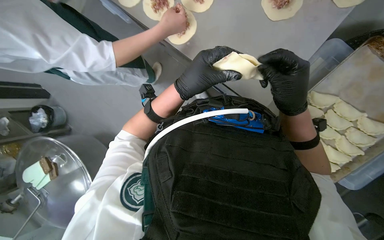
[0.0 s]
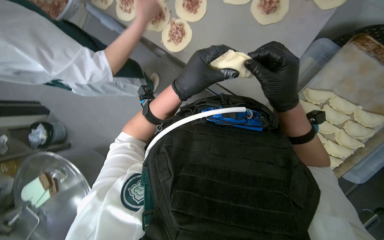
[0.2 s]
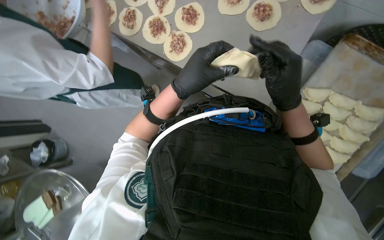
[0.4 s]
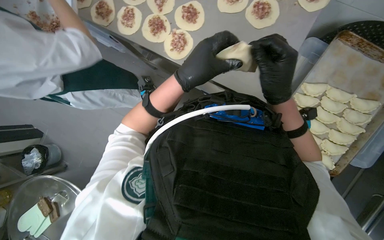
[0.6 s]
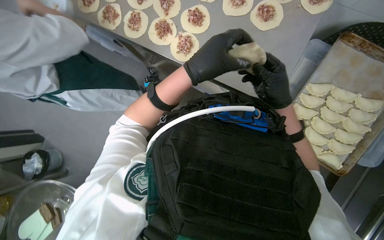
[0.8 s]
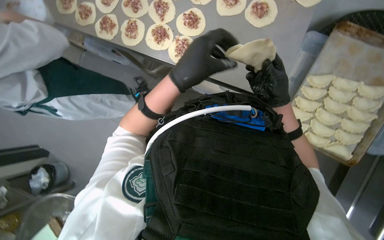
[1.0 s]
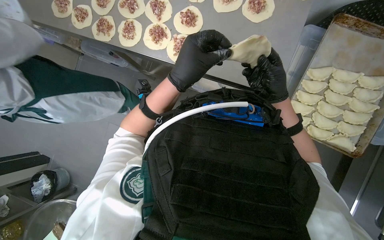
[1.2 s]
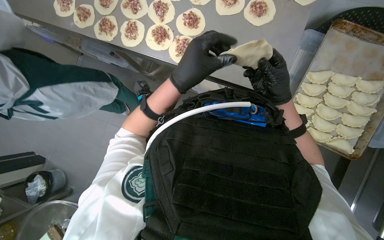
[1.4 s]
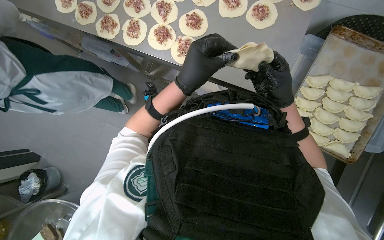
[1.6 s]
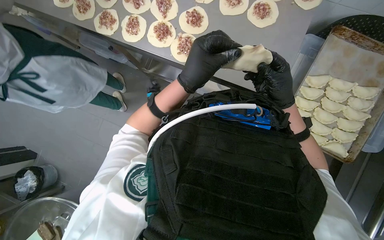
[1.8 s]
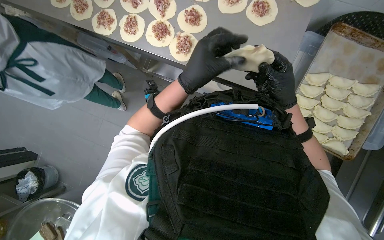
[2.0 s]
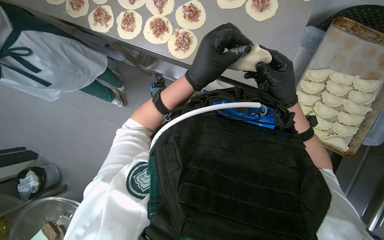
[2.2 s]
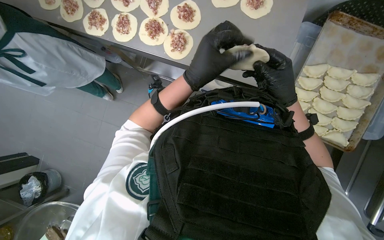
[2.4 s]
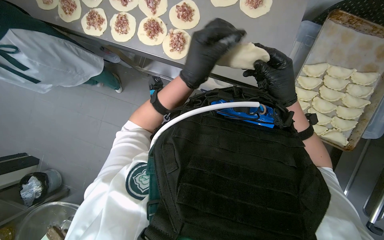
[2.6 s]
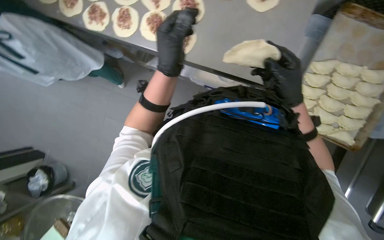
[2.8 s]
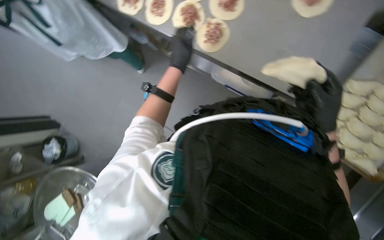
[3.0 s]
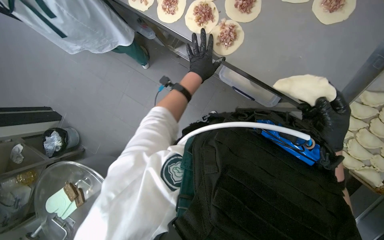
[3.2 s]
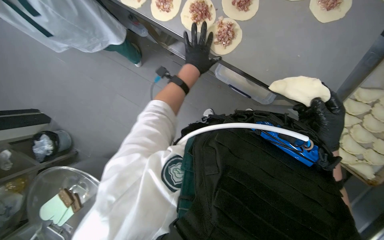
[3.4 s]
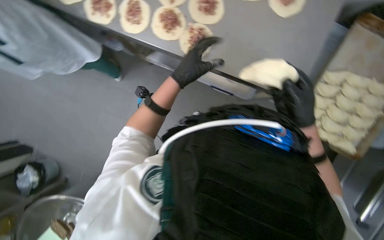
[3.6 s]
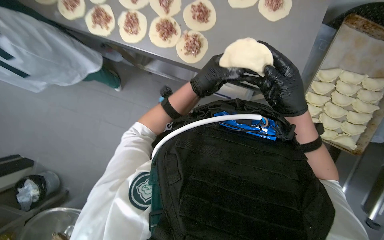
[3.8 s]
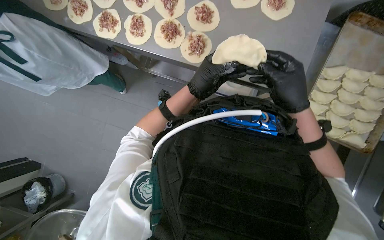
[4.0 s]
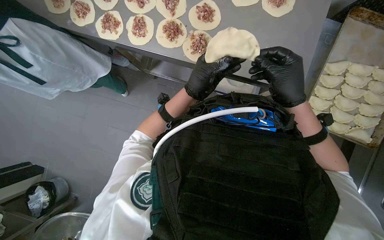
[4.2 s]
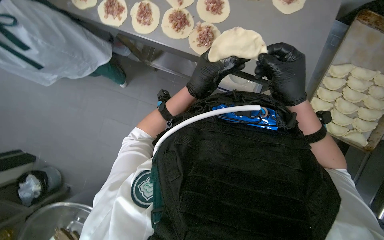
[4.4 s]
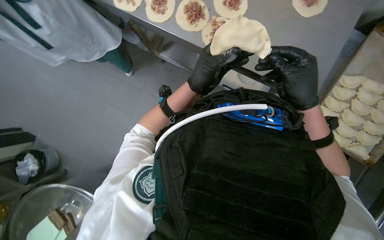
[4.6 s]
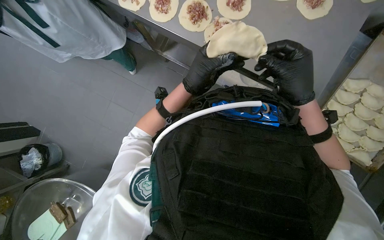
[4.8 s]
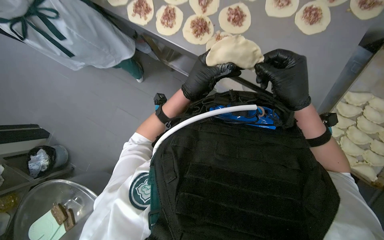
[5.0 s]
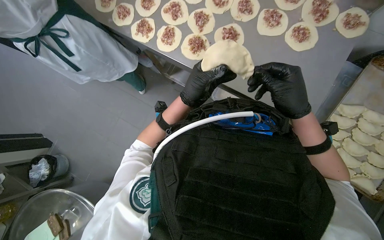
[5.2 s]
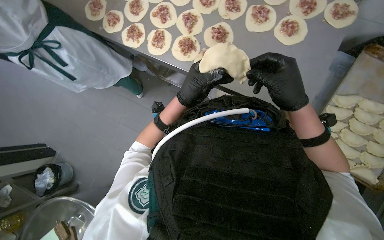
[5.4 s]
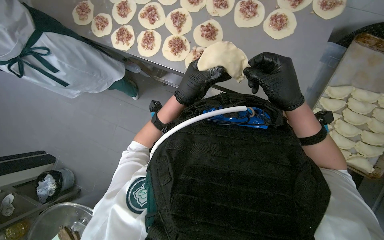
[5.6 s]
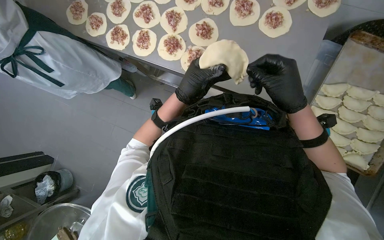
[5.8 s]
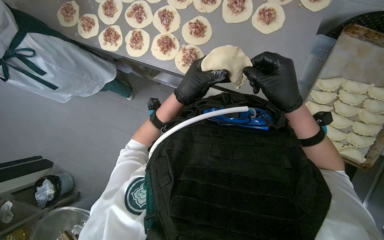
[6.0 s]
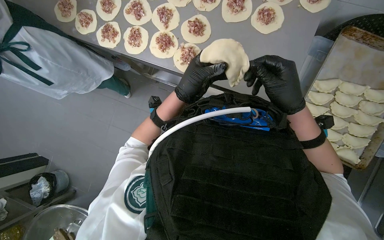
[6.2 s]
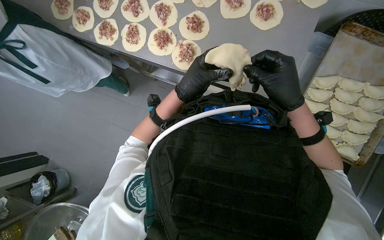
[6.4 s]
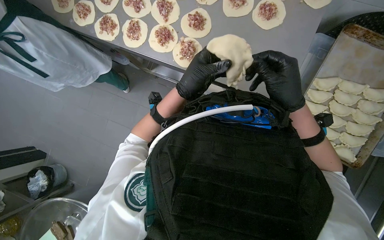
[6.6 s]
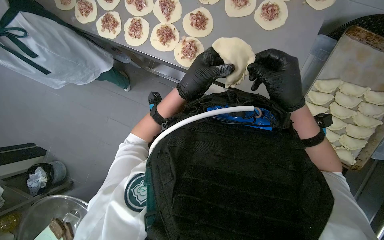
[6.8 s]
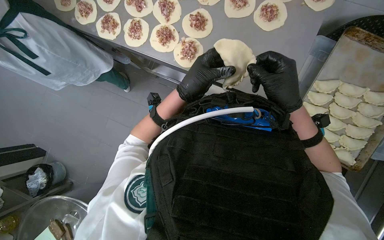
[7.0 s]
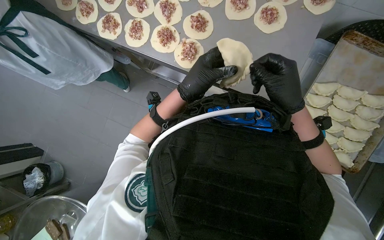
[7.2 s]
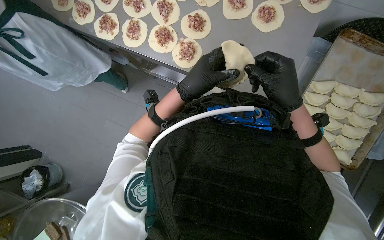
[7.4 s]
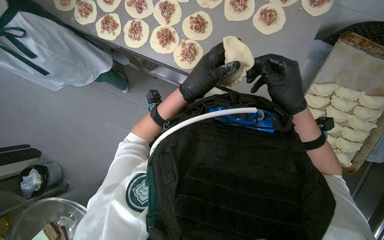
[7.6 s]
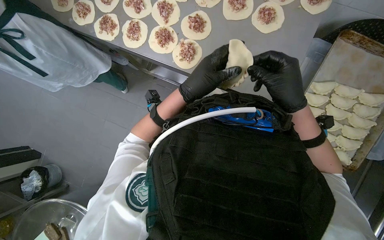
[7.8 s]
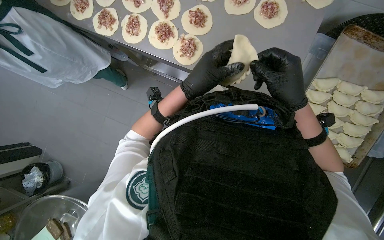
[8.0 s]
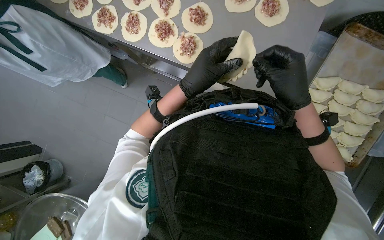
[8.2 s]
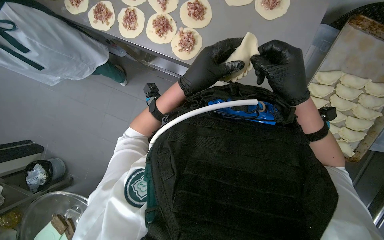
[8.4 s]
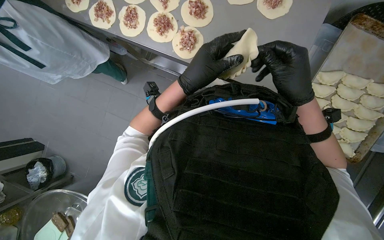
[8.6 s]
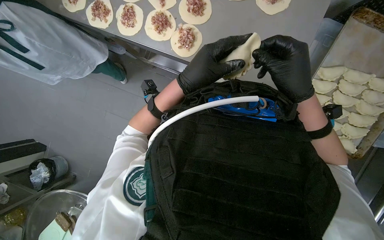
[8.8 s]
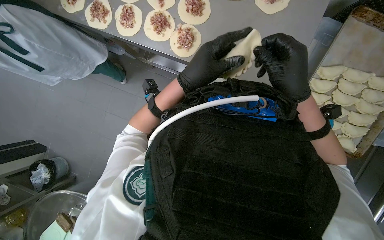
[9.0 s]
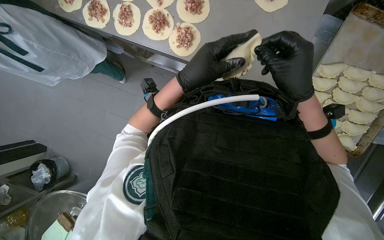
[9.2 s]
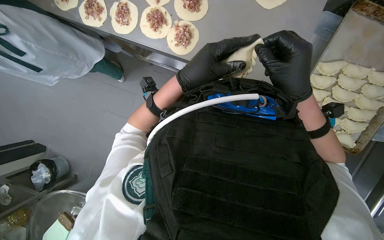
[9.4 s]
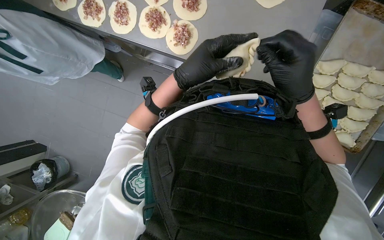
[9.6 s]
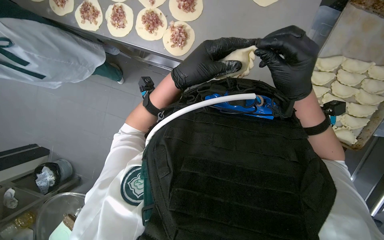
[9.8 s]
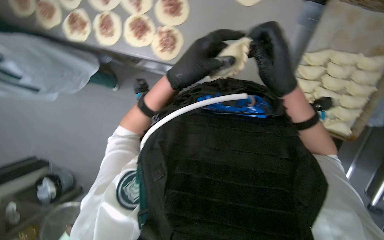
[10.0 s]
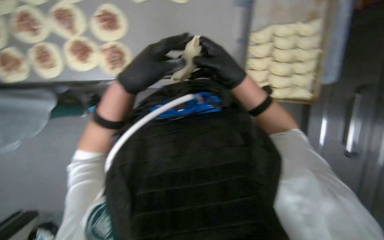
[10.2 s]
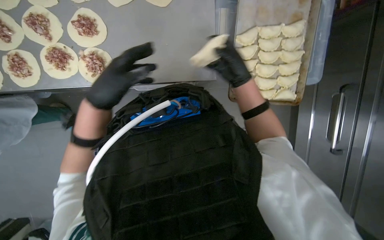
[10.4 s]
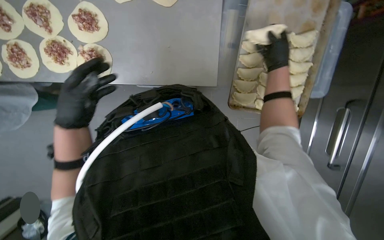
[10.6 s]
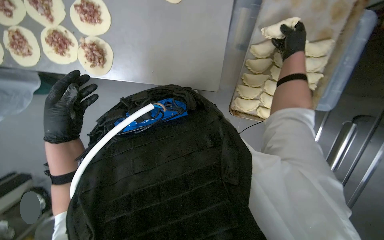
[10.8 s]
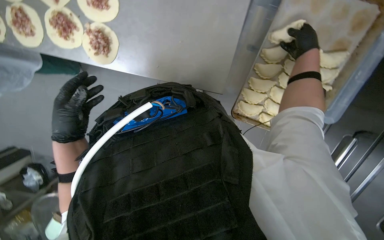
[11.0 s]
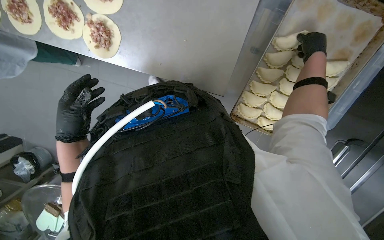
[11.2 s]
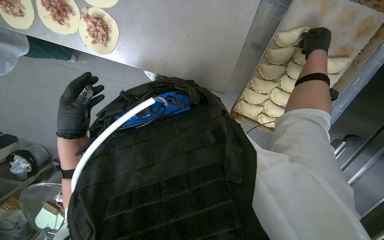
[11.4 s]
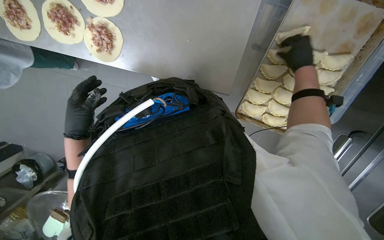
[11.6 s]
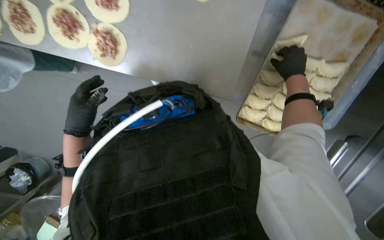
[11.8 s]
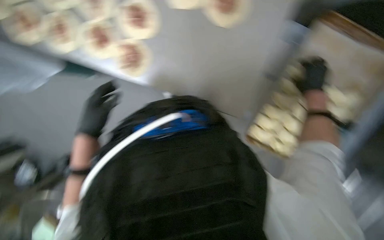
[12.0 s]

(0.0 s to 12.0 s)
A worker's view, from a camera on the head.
Job: preparing food.
The whole recording: Folding meat-filled dough into dumplings. The worker folds dough circles filled with meat into dumplings and places them on a tray.
1.6 s - 3.0 s: The left hand heads farther from the camera, covering some 15 cm.
3.0 s - 4.4 s: The right hand goes about 10 cm to the left.
6.0 s - 9.0 s: The hands stay close to where they were, moving slightly.
9.0 s - 10.4 s: Everything in view rotates approximately 25 degrees counterclockwise. The right hand travels farther from the camera by some 10 cm.
10.4 s - 12.0 s: The right hand is displaced to the right by approximately 20 cm, while the left hand travels to the left and farther from the camera by some 20 cm.

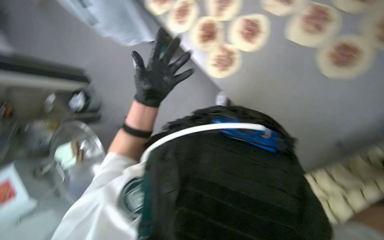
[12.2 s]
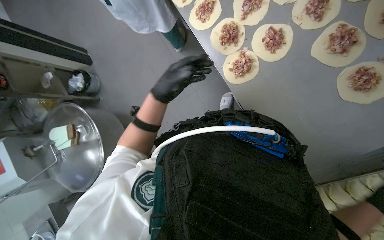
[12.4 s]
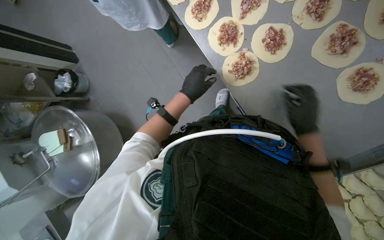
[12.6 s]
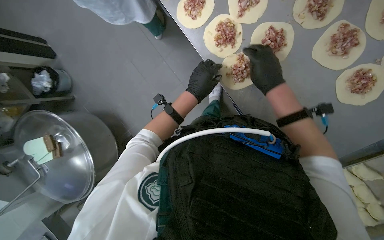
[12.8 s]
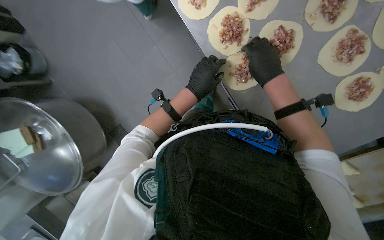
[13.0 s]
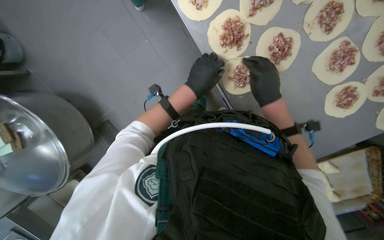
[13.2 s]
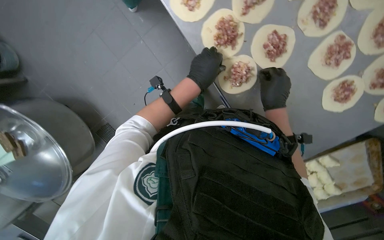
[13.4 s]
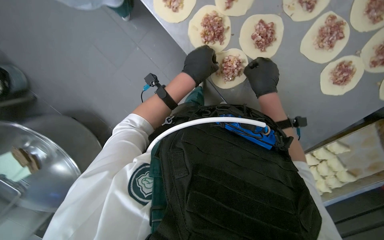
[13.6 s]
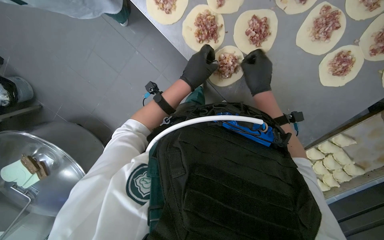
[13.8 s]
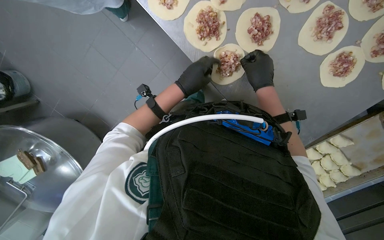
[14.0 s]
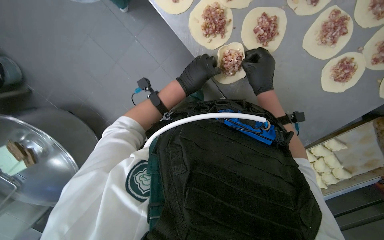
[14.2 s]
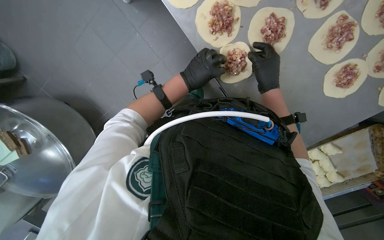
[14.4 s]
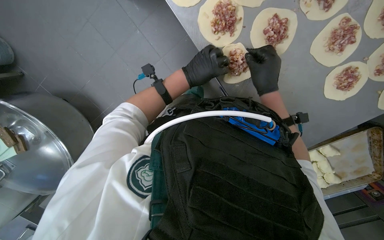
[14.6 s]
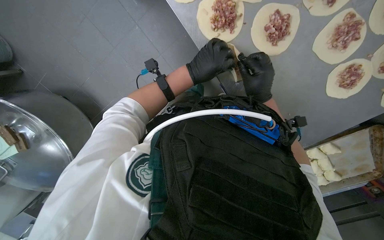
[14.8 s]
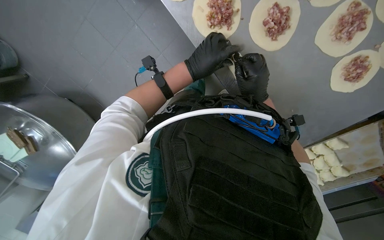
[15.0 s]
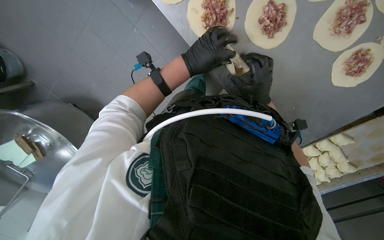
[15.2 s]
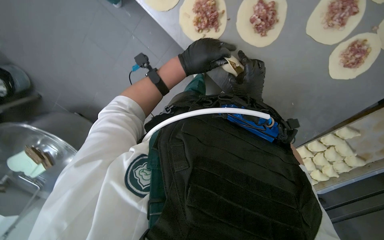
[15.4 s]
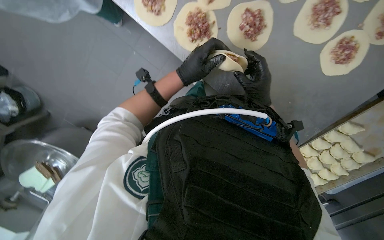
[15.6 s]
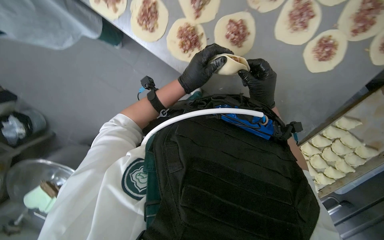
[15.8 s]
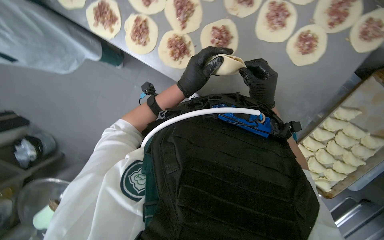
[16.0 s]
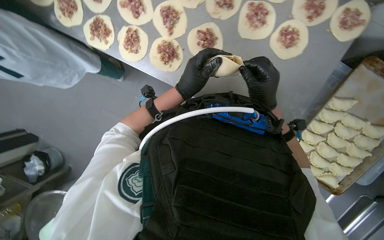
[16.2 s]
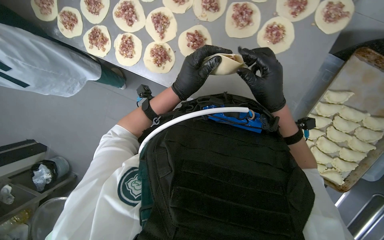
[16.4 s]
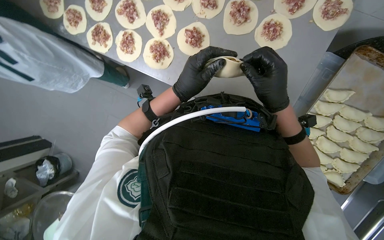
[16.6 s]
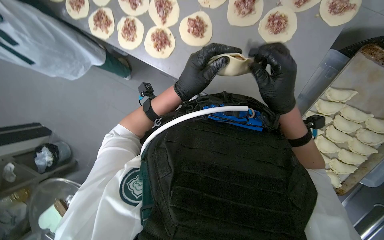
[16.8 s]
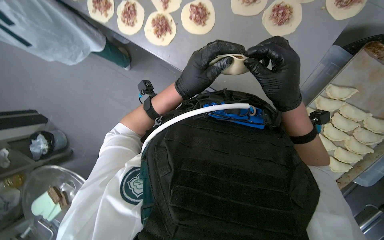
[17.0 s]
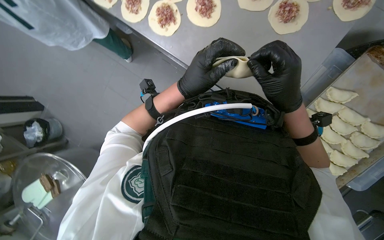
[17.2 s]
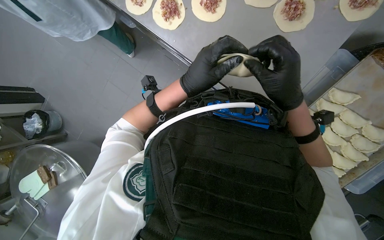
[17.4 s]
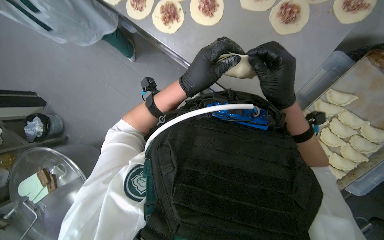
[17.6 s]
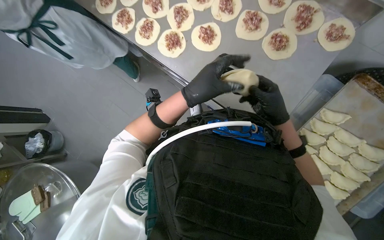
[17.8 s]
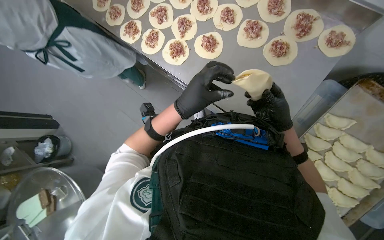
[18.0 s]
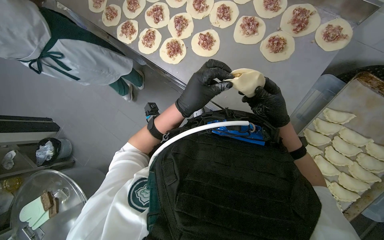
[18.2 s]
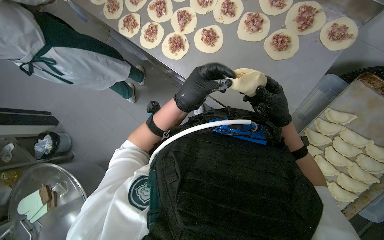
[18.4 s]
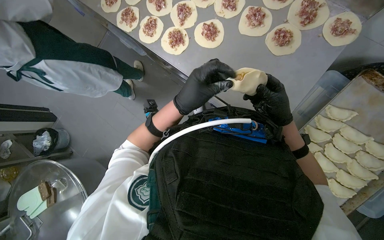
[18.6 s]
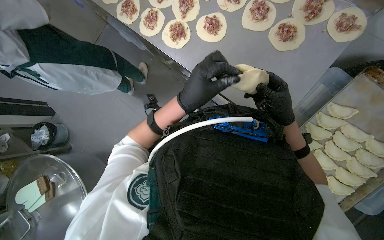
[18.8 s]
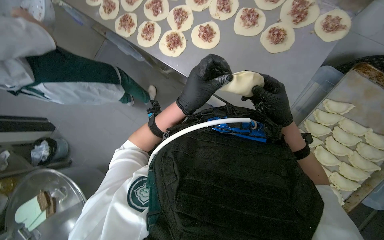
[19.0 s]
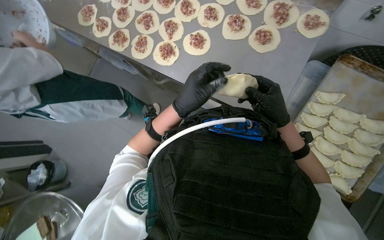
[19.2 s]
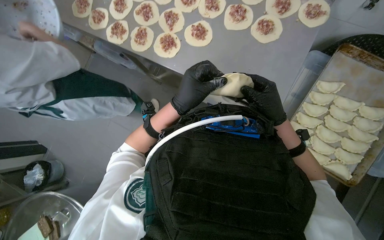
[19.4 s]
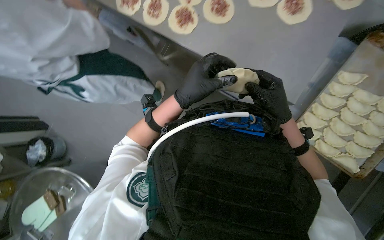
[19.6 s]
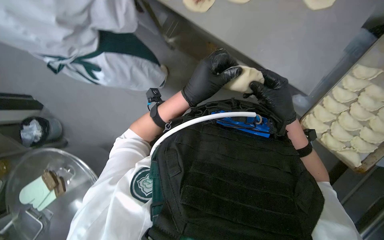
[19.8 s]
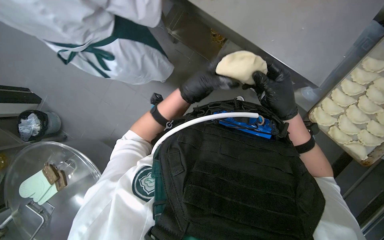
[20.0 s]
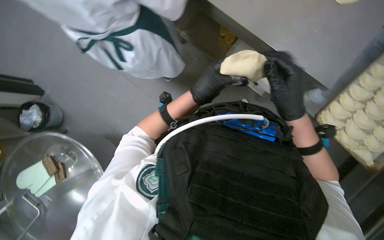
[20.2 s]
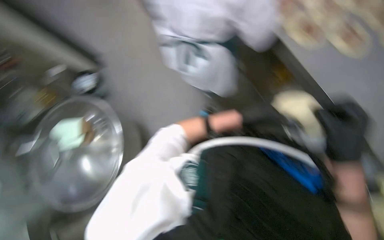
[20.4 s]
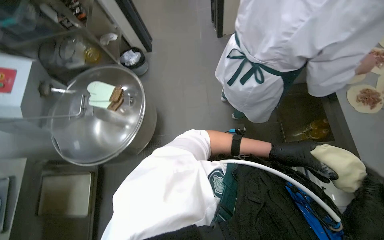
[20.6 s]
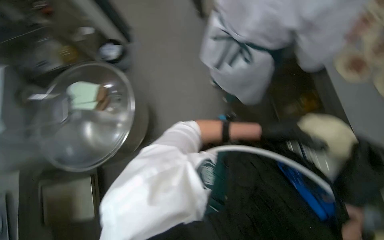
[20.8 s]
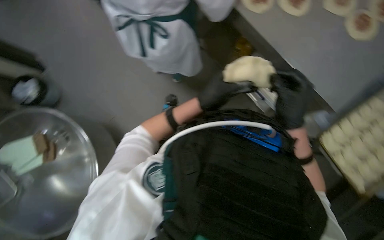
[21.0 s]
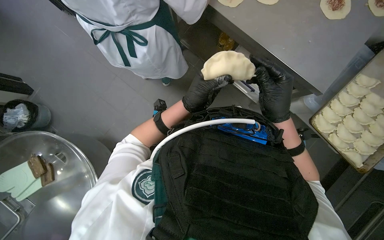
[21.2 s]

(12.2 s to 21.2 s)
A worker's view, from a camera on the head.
Job: preparing food.
The whole recording: Folding meat-filled dough into dumplings. The worker folds dough circles filled with meat into dumplings and places them on a tray.
12.2 s - 13.8 s: The wearer looks approximately 20 degrees further downward. The right hand is displaced up the picture and to the left by about 30 cm.
13.8 s - 15.2 s: The hands are busy where they are.
15.2 s - 16.6 s: The view tips upward by roughly 20 degrees. The right hand travels nearer to the camera by some 20 cm. The left hand goes roughly 15 cm down the picture.
